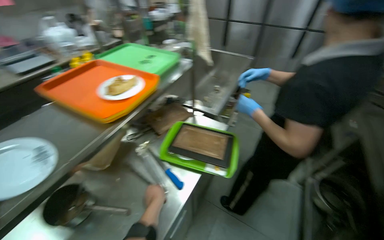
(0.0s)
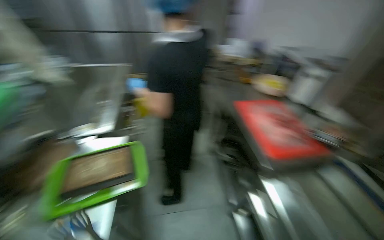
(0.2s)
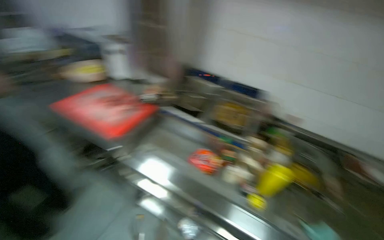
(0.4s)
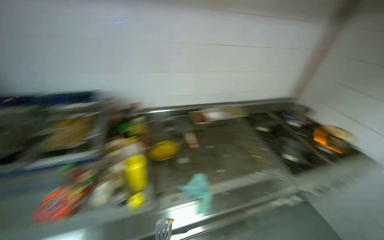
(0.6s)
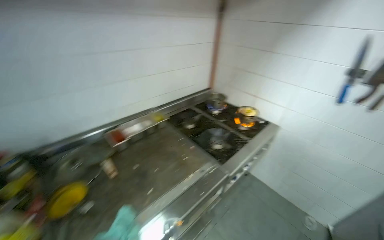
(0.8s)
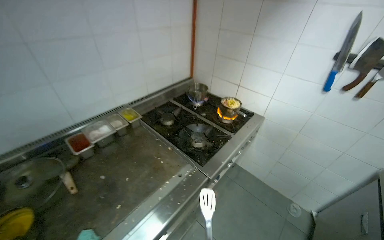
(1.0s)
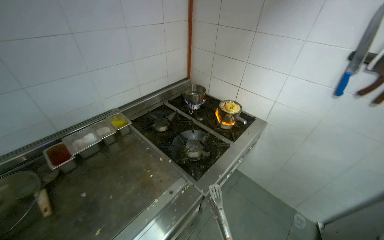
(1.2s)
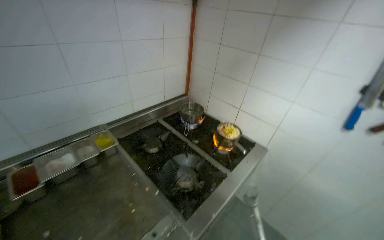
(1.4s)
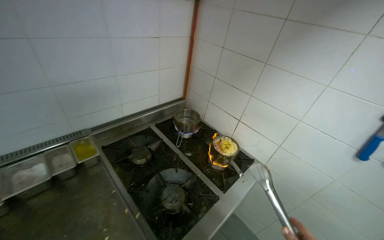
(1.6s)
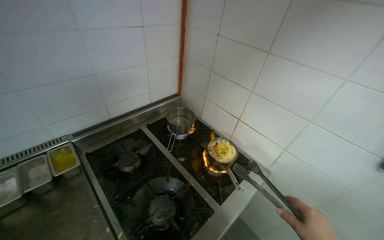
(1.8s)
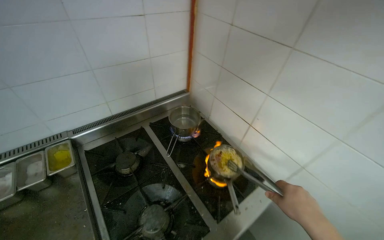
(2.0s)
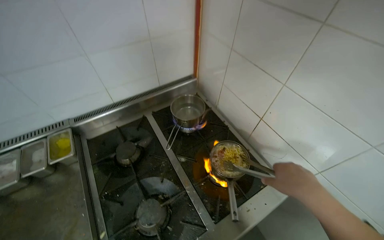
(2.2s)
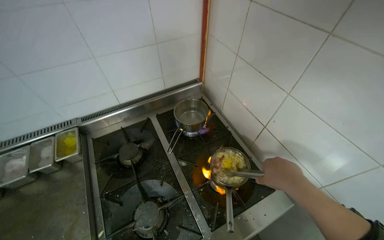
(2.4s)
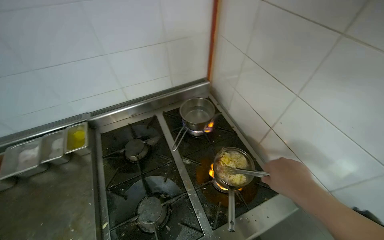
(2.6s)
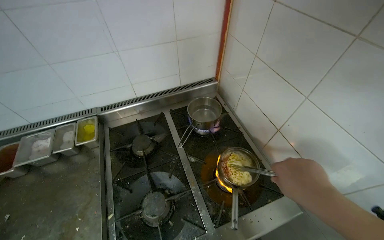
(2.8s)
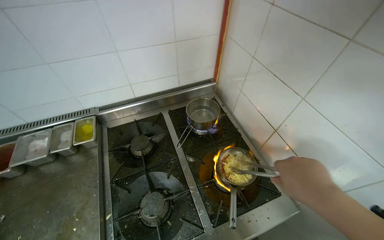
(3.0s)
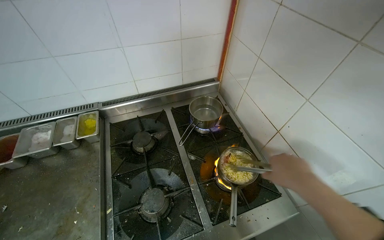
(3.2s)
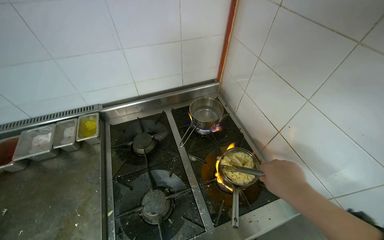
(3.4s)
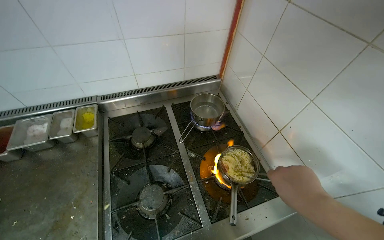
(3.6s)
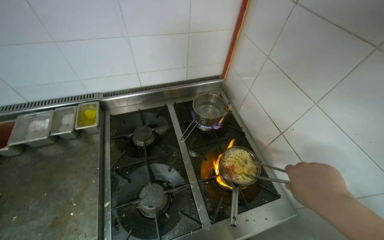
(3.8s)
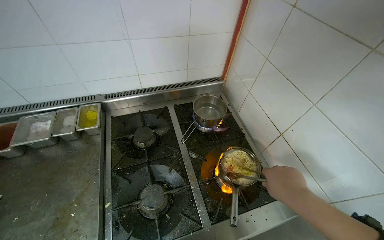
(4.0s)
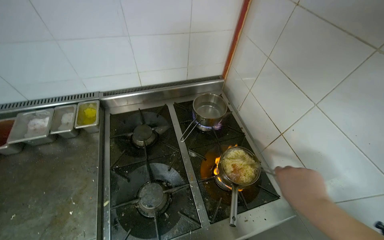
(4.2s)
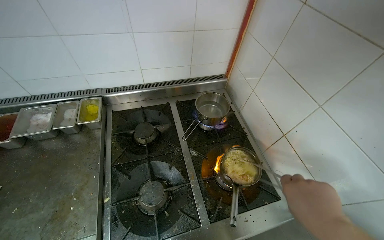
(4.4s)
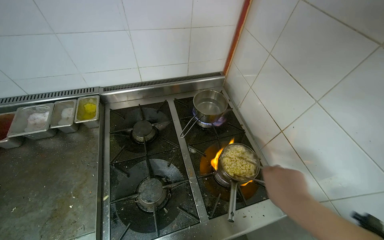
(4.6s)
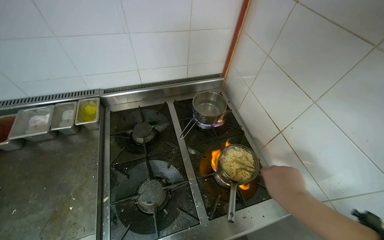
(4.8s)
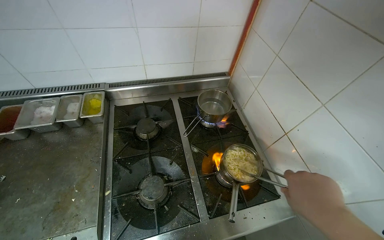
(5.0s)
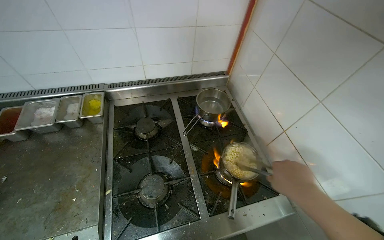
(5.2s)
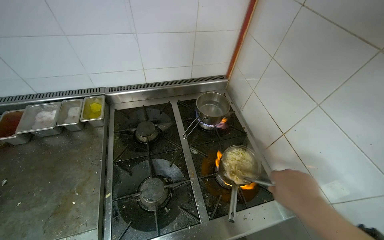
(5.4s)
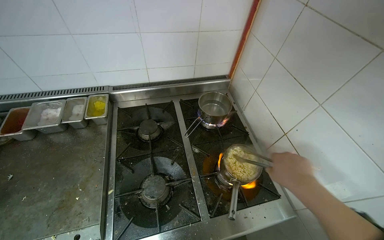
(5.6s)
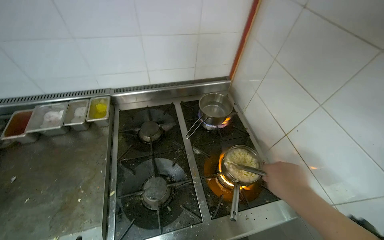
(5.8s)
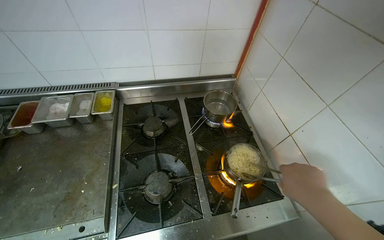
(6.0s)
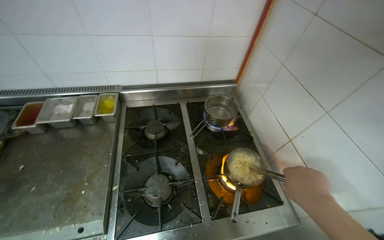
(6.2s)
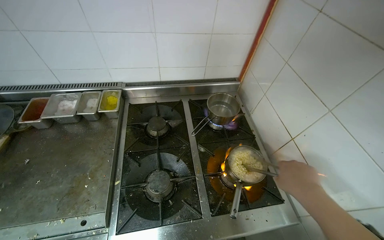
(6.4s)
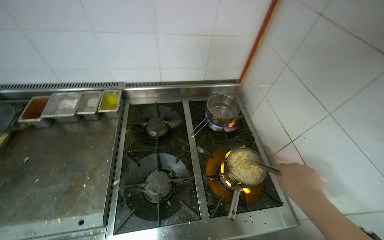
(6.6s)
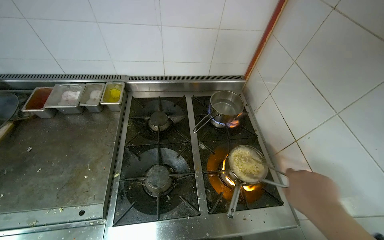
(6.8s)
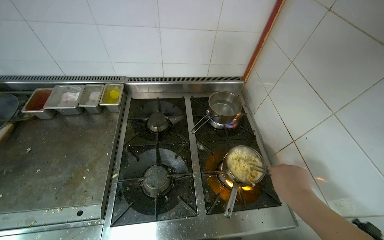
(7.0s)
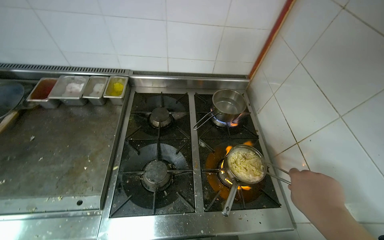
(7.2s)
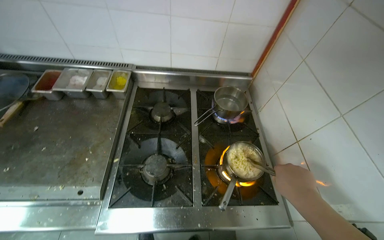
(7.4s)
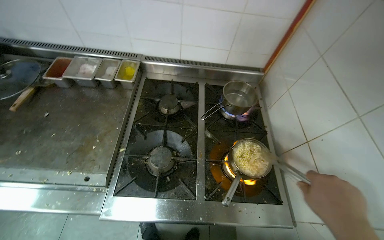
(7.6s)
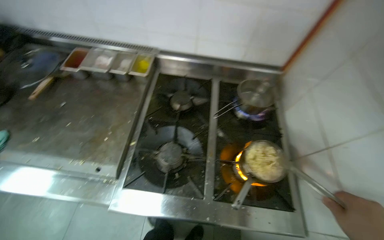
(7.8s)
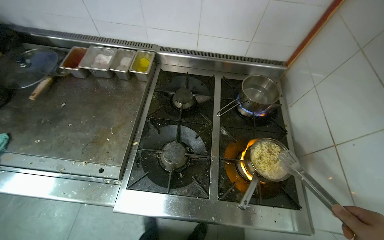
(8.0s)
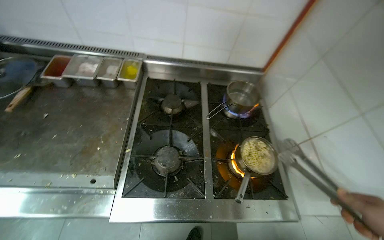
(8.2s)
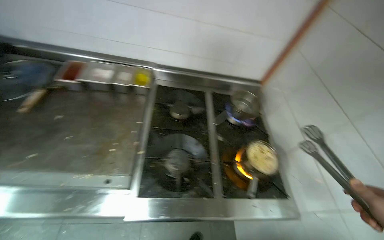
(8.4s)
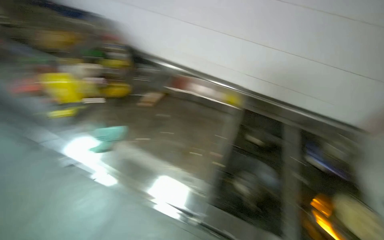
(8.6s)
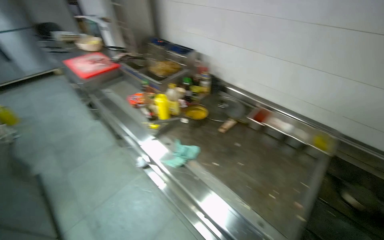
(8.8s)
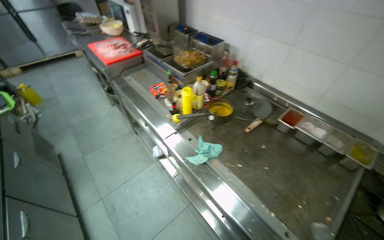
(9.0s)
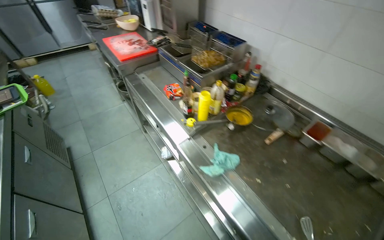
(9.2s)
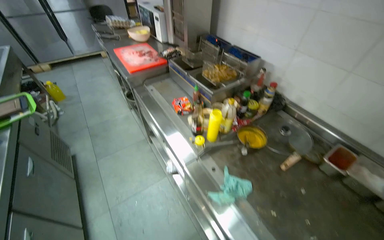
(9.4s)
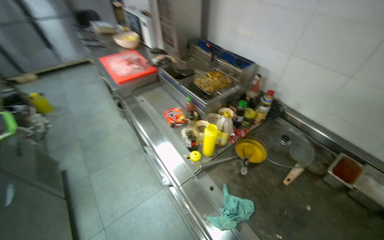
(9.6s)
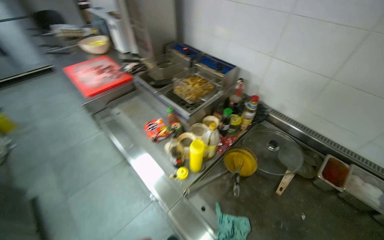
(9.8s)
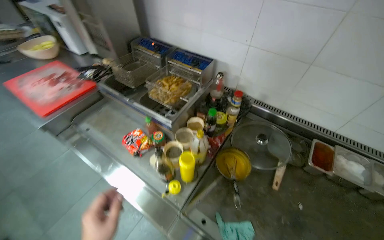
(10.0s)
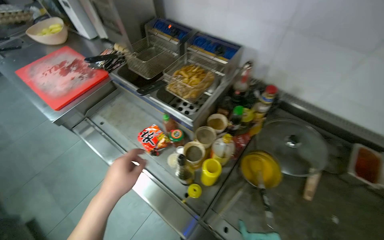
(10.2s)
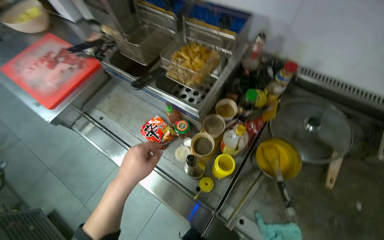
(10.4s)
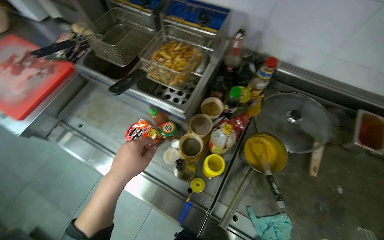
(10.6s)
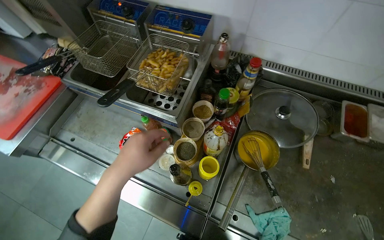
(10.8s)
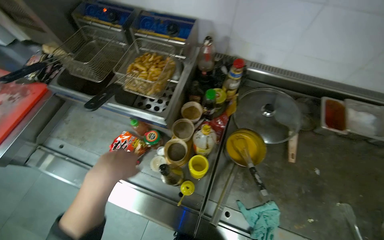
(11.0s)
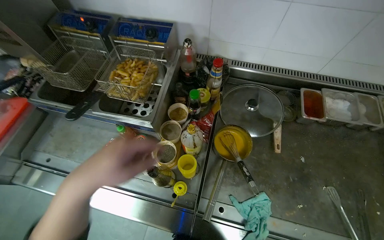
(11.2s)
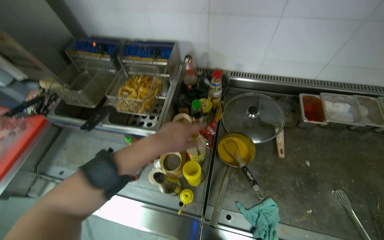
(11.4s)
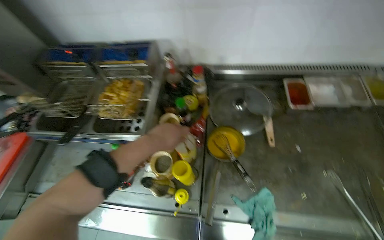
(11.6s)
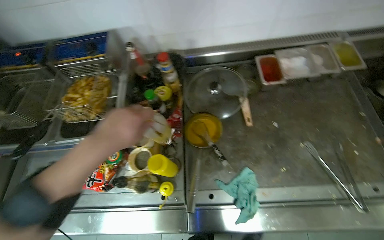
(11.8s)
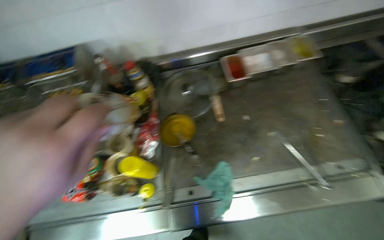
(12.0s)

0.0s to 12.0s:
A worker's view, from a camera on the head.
Job: cooking food.
The whole recording: Cooking food in a pot. The worker adds ingredients and stirs food in a pot on the stove.
0.0s to 1.6s: The camera is carried roughly 1.5 m. The wearer's head swings approximately 165 degrees to the right.
1.6s to 3.0s: The camera travels about 40 cm. The wearer's head swings approximately 25 degrees to the left. The view tilts roughly 15 degrees downward.
7.6s to 9.0s: The camera is carried roughly 50 cm. The head rotates approximately 45 degrees to the left.
9.0s to 10.4s: The head travels roughly 70 cm. The view tips downward by some 15 degrees.
10.4s to 12.0s: The wearer looks some 45 degrees further to the right.

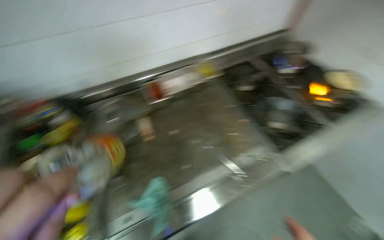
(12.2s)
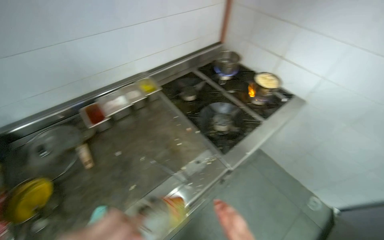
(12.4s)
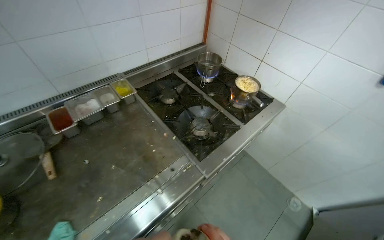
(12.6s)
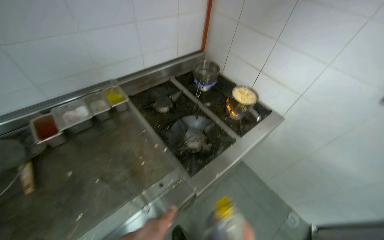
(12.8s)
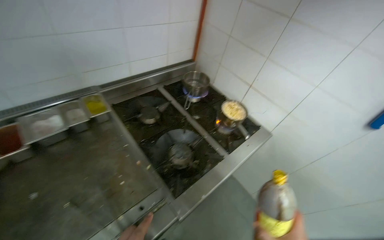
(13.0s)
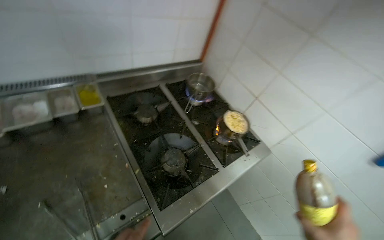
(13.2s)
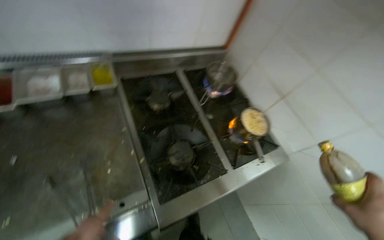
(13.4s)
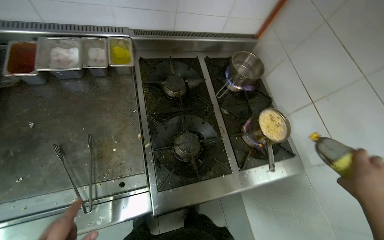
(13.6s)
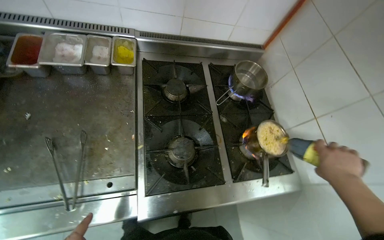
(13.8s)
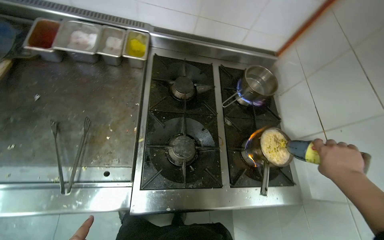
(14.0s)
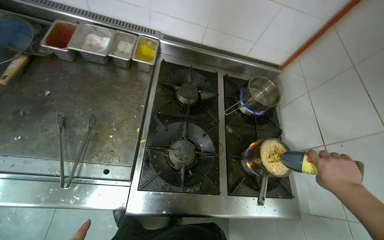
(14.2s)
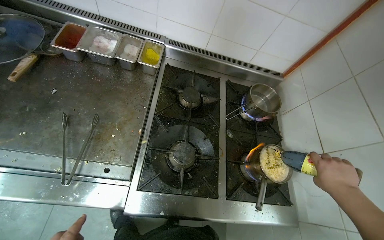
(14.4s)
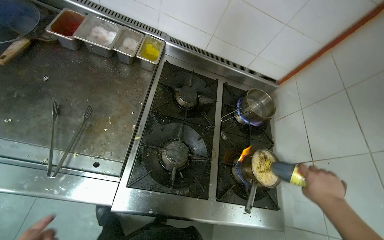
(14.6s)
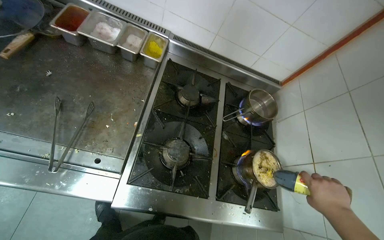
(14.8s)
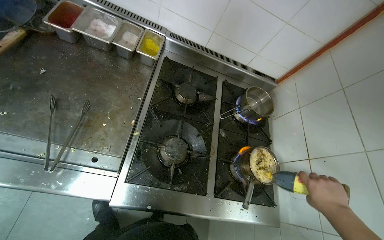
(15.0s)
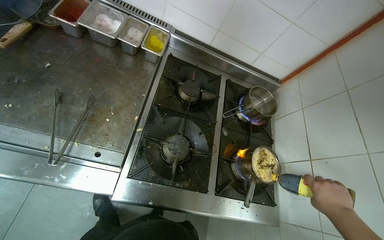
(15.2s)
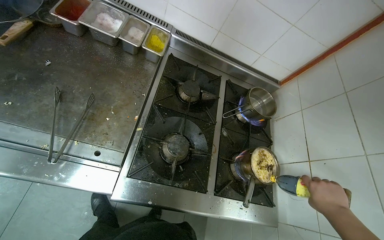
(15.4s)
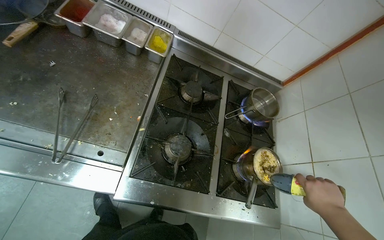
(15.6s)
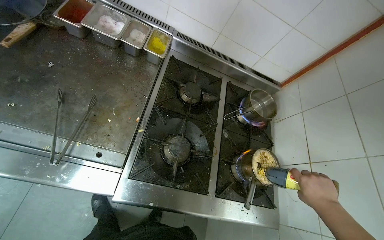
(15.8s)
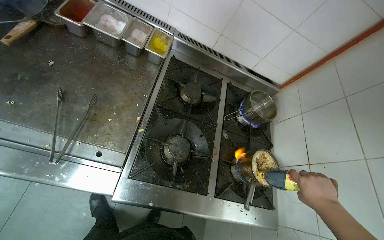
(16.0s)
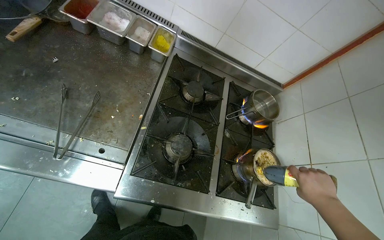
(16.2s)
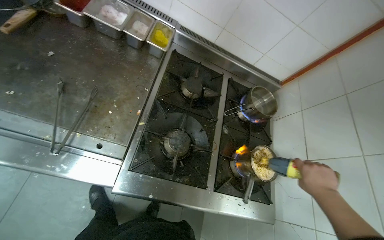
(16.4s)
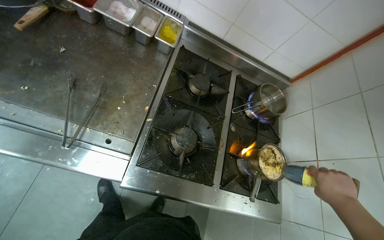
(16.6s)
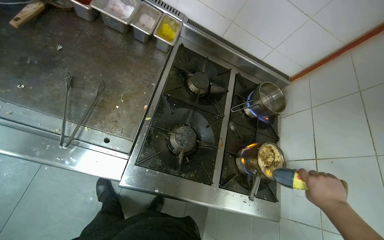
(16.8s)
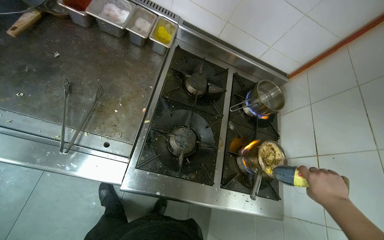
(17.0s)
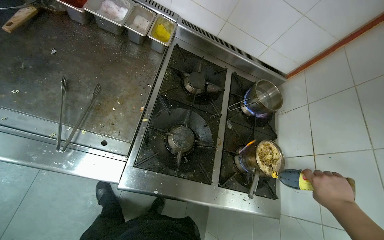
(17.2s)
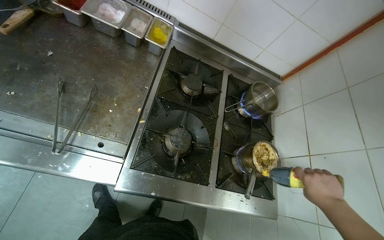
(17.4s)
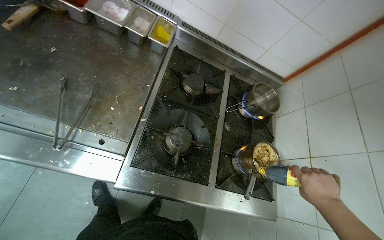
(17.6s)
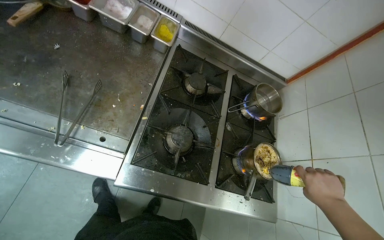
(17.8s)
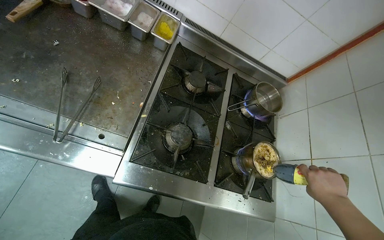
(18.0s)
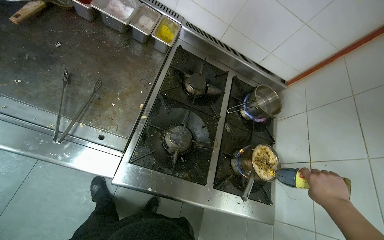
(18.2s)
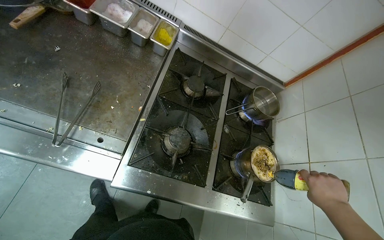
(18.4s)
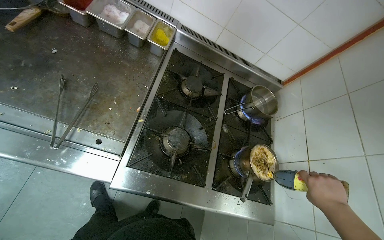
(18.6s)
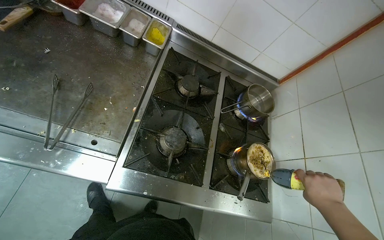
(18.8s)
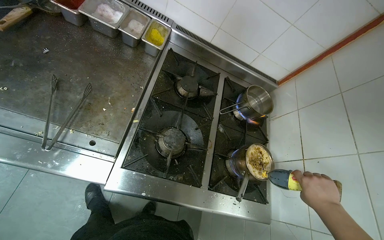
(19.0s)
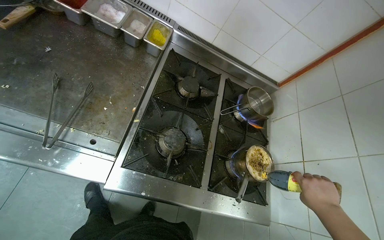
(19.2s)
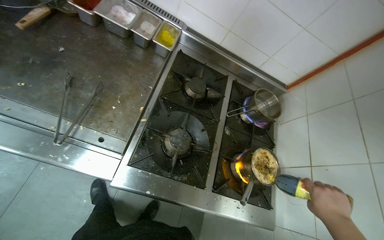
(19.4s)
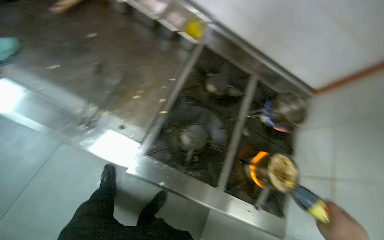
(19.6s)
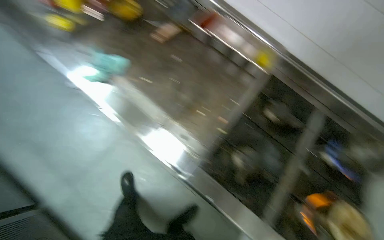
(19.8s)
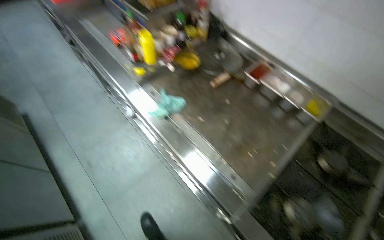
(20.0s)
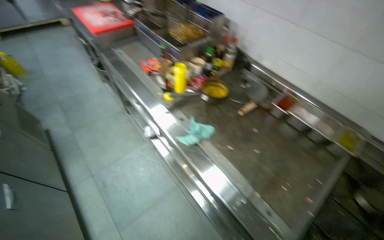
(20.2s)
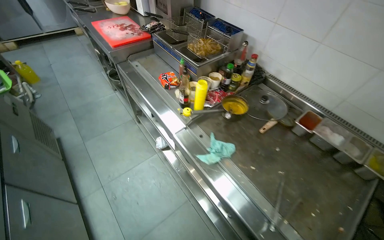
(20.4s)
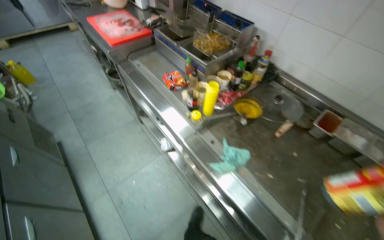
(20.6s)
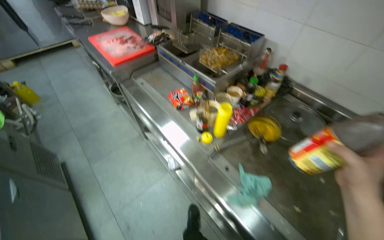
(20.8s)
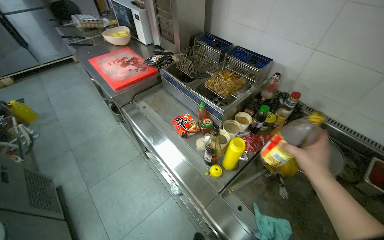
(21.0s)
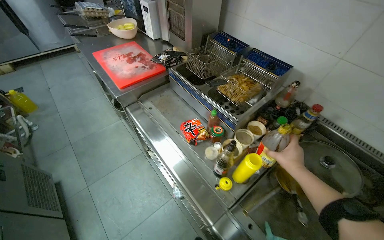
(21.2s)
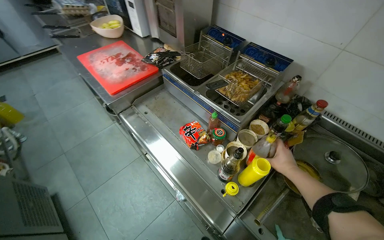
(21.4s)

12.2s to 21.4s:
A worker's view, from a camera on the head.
Job: cooking food.
The whole recording: Cooking food in a pot. The worker adds ingredients and stirs food in a pot on the stove.
12.2s to 13.8s: The camera travels about 60 cm.
18.4s to 19.8s: The wearer looks roughly 25 degrees further to the left.
19.8s to 21.4s: The head travels approximately 90 cm. The camera pitches upward, by roughly 20 degrees.
